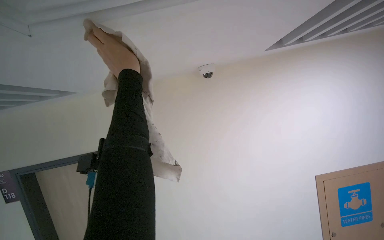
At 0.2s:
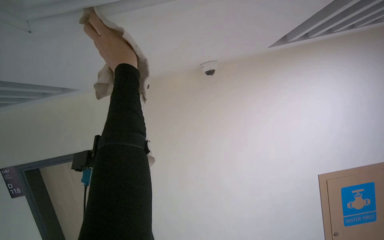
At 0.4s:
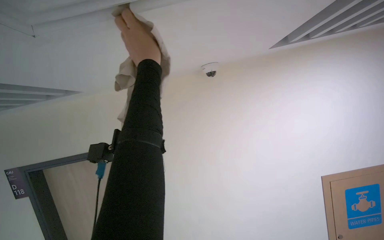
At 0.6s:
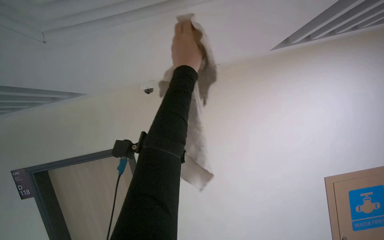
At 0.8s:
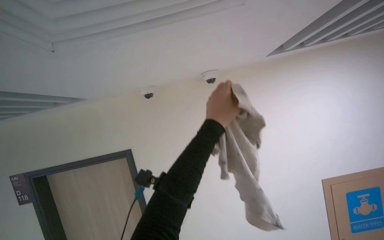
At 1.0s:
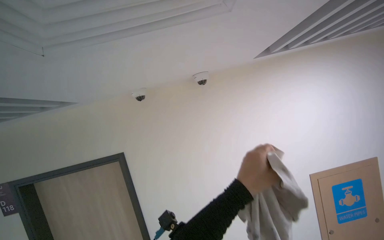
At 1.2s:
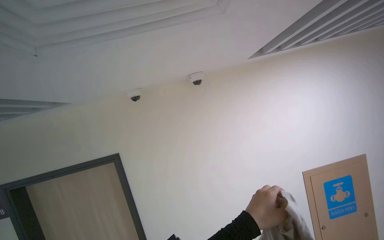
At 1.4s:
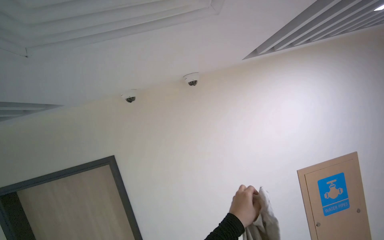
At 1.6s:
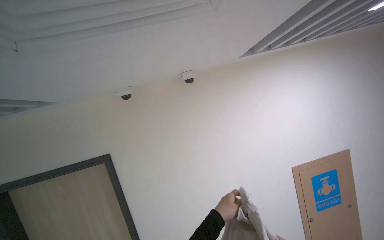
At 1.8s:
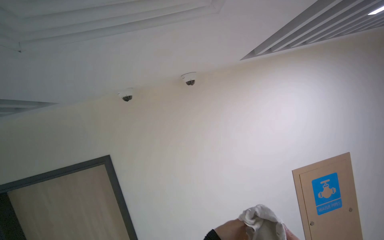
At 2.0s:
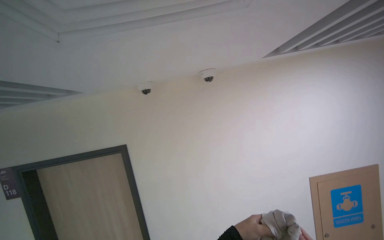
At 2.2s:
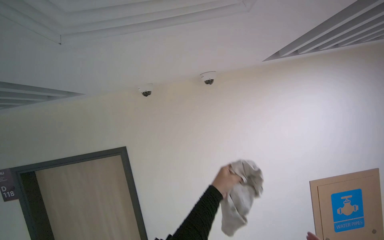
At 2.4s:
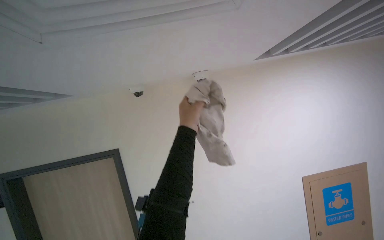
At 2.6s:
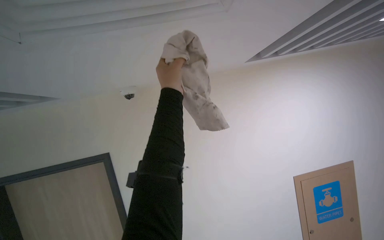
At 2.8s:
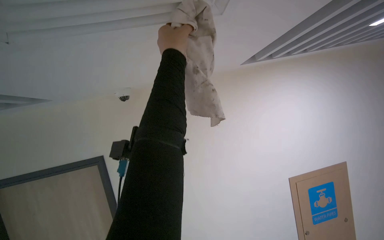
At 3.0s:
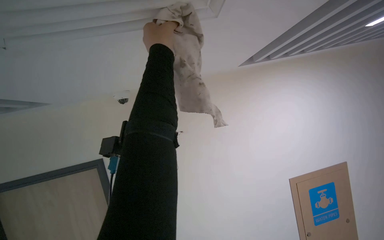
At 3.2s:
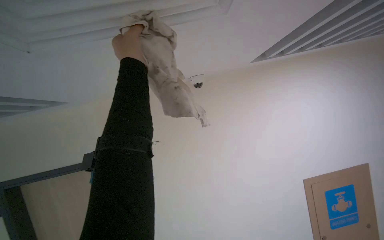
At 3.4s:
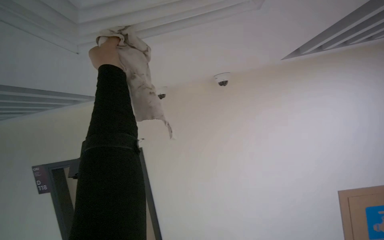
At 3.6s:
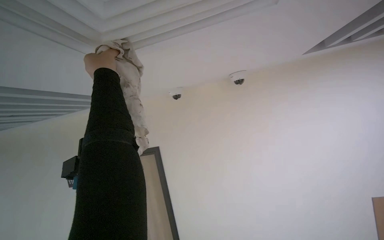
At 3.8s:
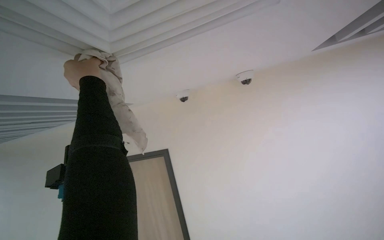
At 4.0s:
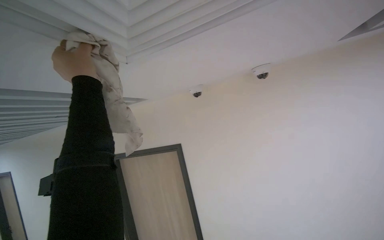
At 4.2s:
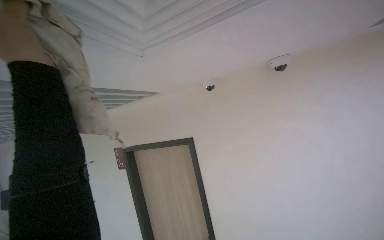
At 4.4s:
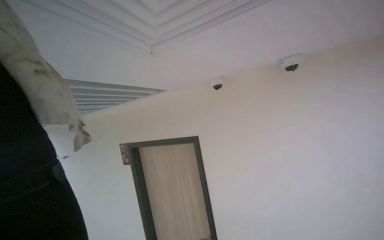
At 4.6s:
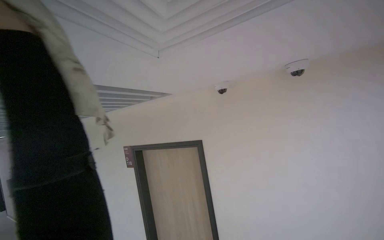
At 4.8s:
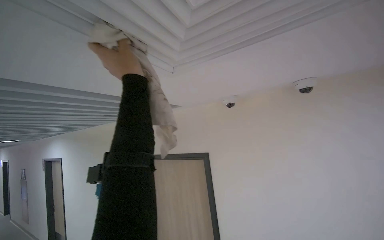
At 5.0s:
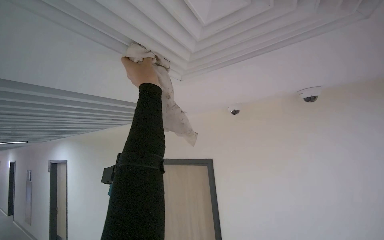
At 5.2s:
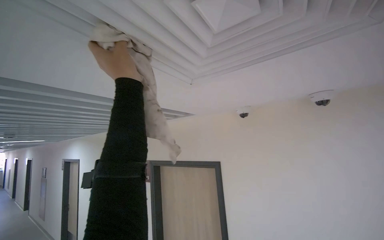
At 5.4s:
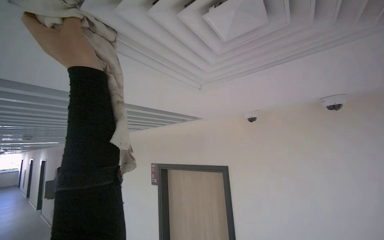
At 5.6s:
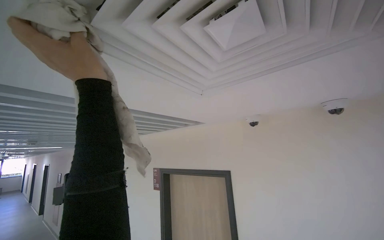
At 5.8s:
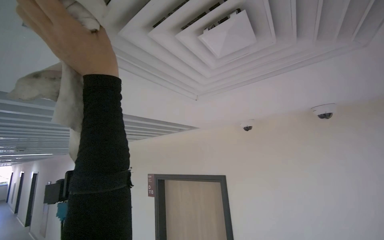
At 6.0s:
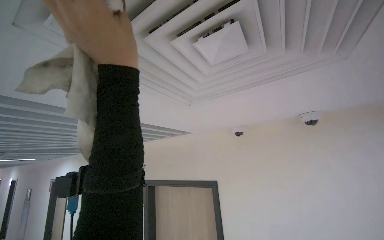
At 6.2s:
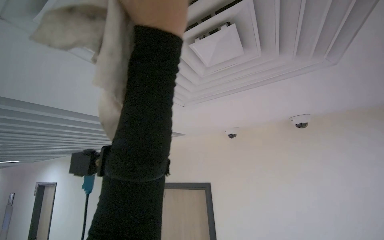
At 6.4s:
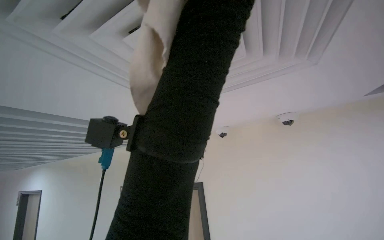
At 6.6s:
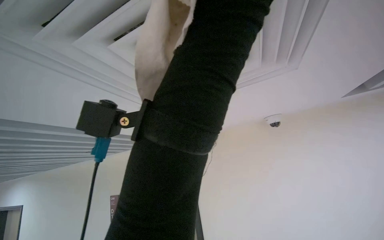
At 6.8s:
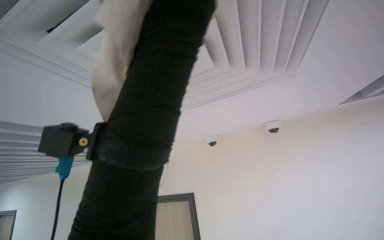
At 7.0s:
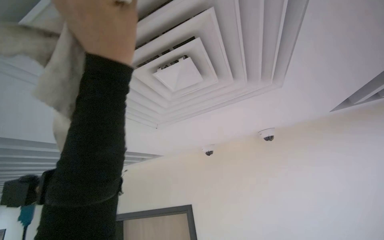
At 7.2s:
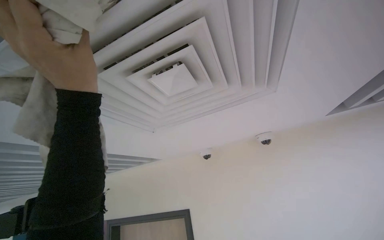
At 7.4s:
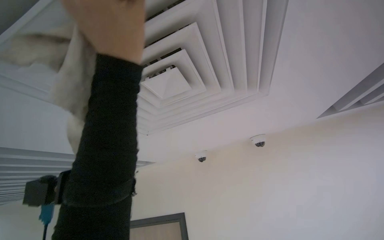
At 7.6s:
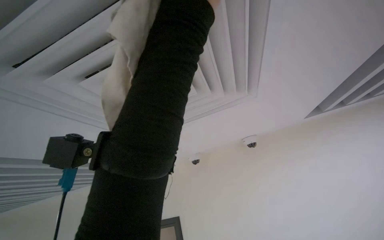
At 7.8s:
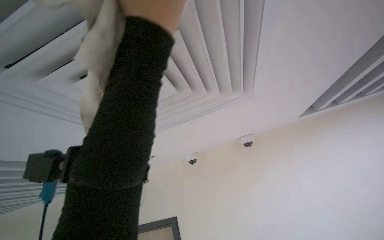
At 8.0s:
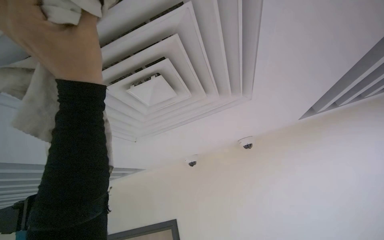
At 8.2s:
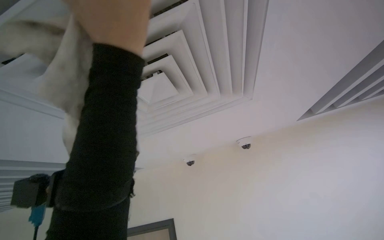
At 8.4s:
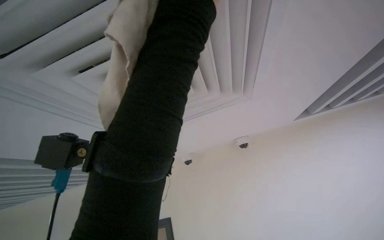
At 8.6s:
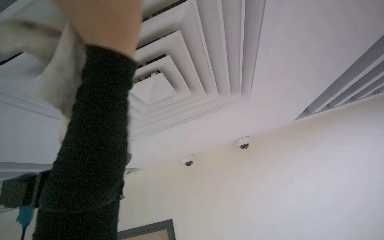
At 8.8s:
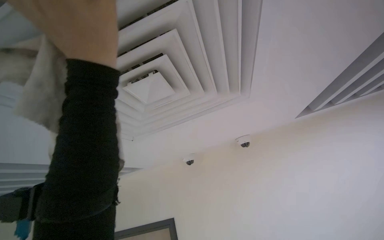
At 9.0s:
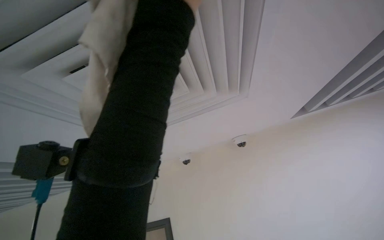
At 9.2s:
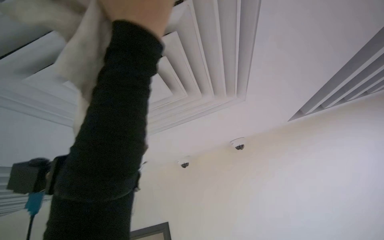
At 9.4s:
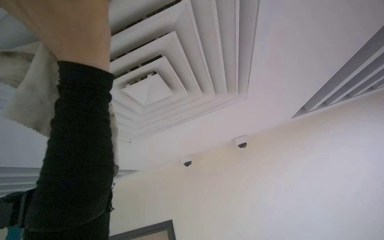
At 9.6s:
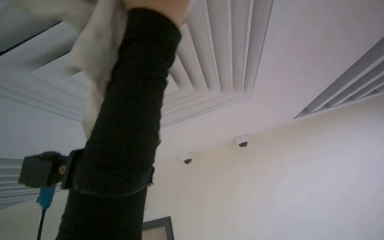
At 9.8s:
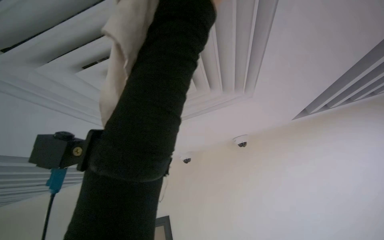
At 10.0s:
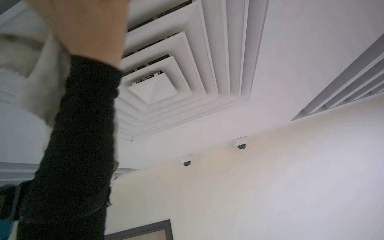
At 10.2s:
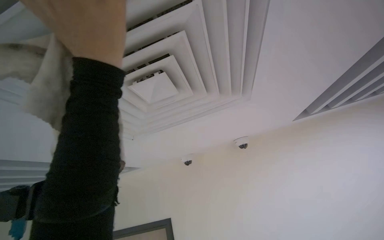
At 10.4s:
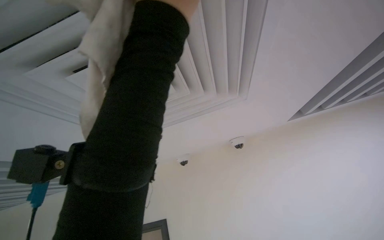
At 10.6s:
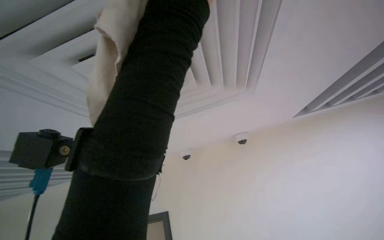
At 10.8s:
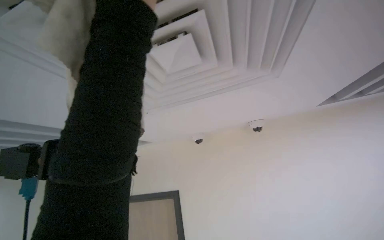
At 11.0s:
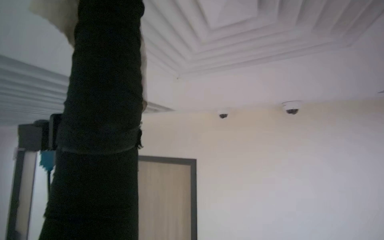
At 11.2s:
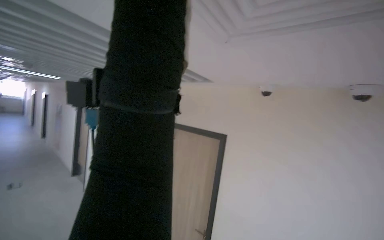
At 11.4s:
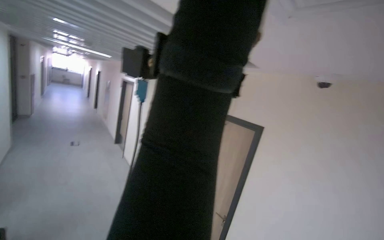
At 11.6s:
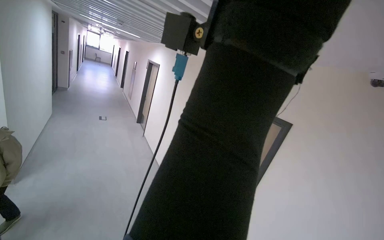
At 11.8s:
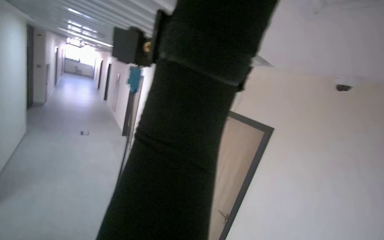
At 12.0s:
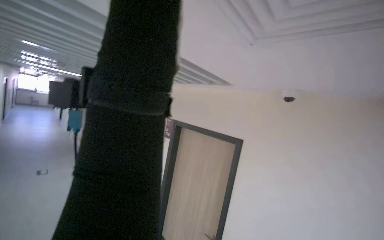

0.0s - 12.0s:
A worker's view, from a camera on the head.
Job: wiping surfaces.
The whole recording: Wiping ceiling vent. The worker wipes the ceiling vent with a cloth.
0.0s - 1.6s: The left hand moves down the picture and to the right, some 50 cm.
1.6s - 3.0s: The left hand heads up the picture, covering approximately 50 cm.
3.0s - 4.4s: The view swings some 25 degrees to the left.
4.4s - 6.0s: The view tilts approximately 20 degrees upward.
6.0s - 7.6s: The left hand heads to the right and up the picture, covering roughly 35 cm.
7.6s - 9.0s: The left hand goes up and down the picture, approximately 20 cm each way, reversing 3 times.
10.4s - 12.0s: The wearer looks some 35 degrees further to the left. The wearer looks approximately 30 degrees further downward.

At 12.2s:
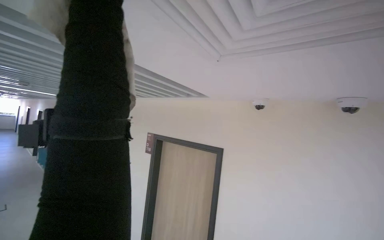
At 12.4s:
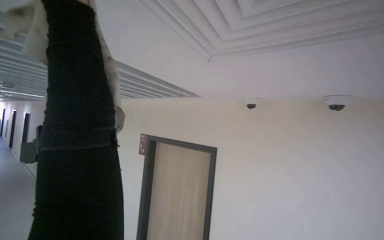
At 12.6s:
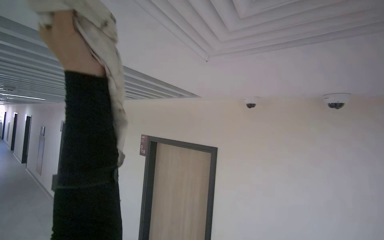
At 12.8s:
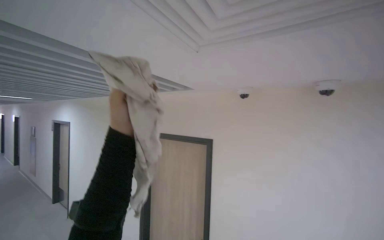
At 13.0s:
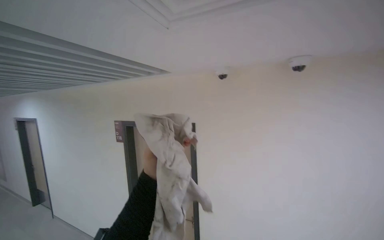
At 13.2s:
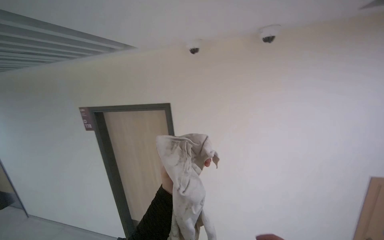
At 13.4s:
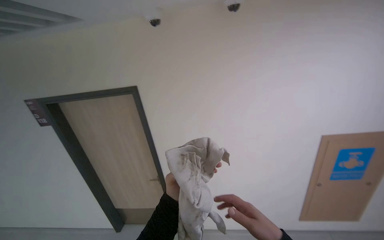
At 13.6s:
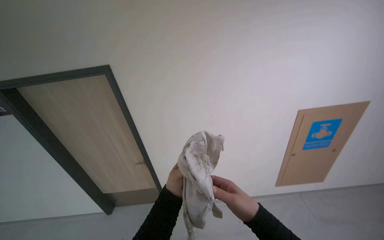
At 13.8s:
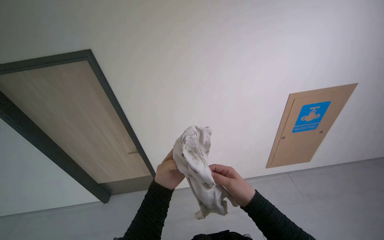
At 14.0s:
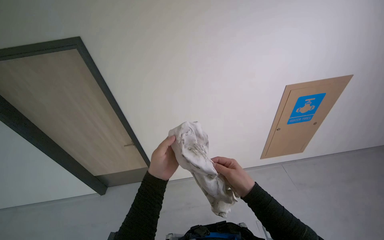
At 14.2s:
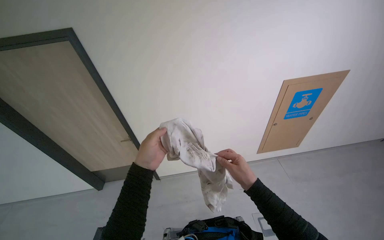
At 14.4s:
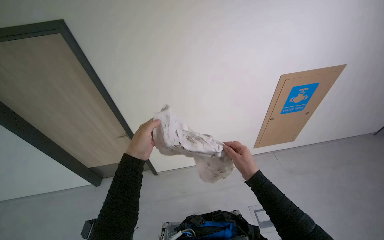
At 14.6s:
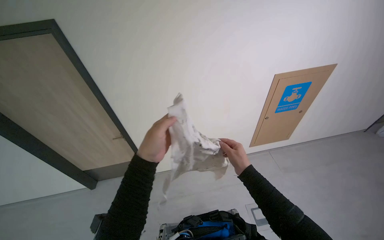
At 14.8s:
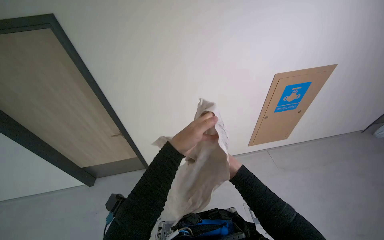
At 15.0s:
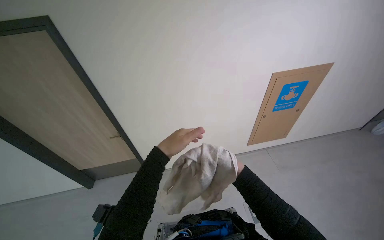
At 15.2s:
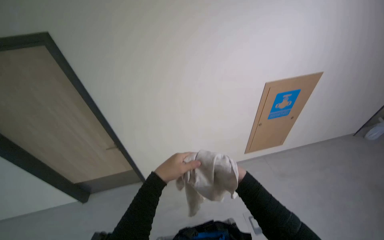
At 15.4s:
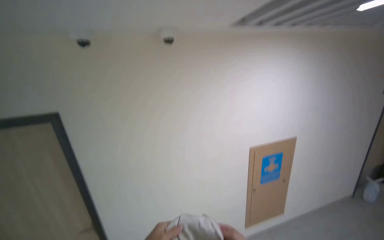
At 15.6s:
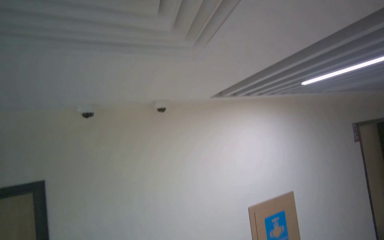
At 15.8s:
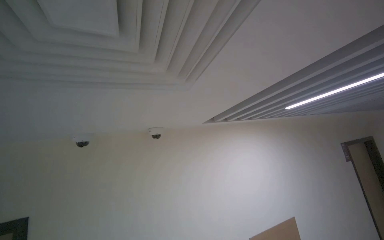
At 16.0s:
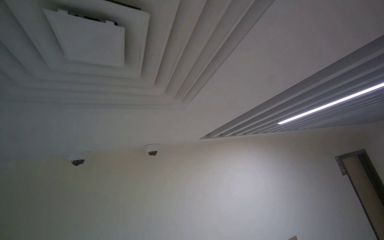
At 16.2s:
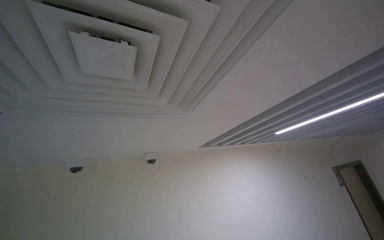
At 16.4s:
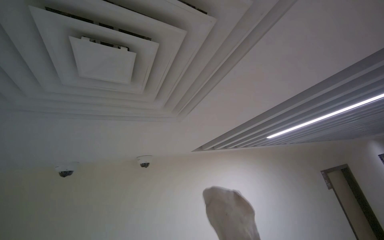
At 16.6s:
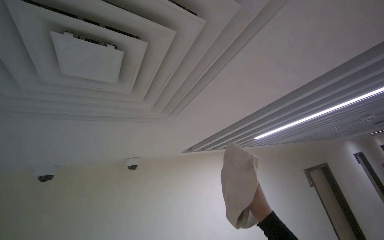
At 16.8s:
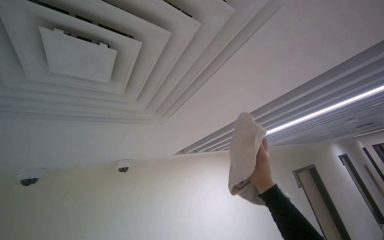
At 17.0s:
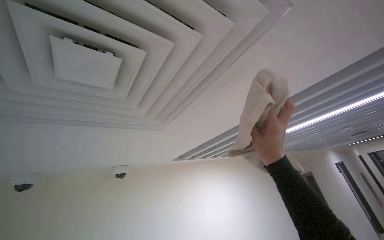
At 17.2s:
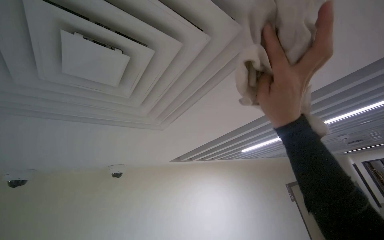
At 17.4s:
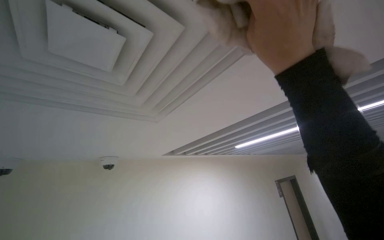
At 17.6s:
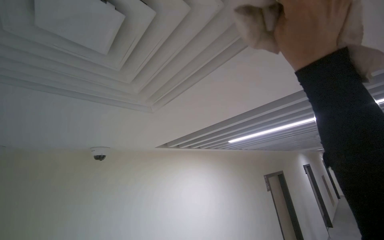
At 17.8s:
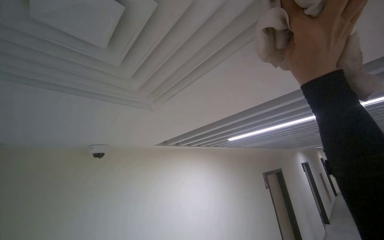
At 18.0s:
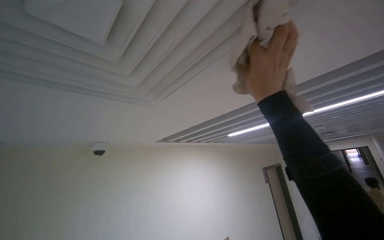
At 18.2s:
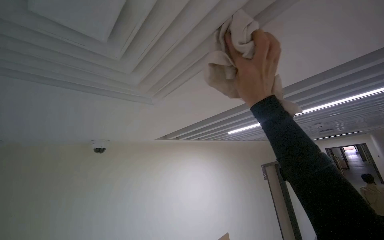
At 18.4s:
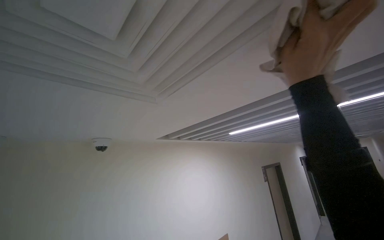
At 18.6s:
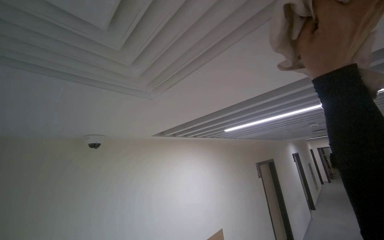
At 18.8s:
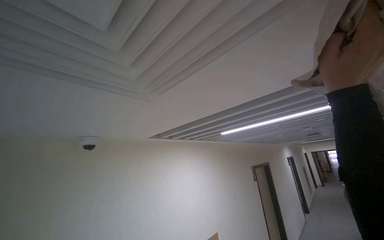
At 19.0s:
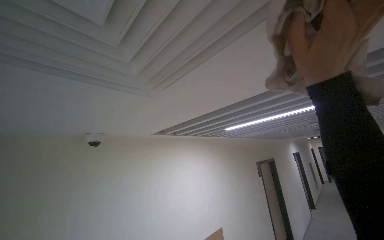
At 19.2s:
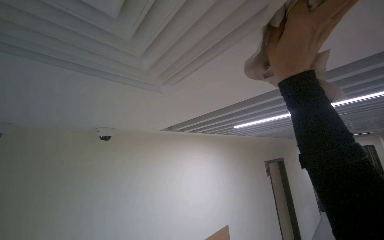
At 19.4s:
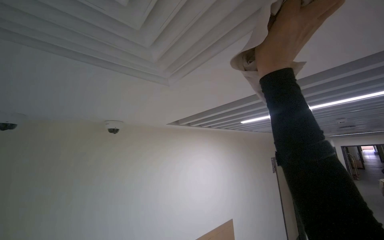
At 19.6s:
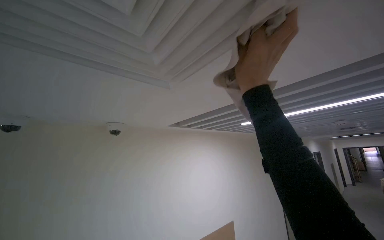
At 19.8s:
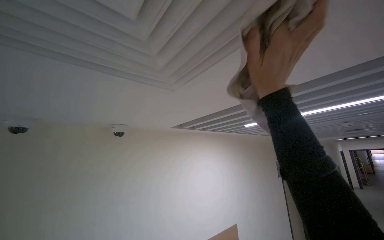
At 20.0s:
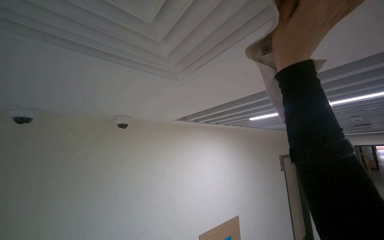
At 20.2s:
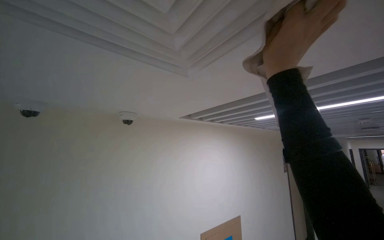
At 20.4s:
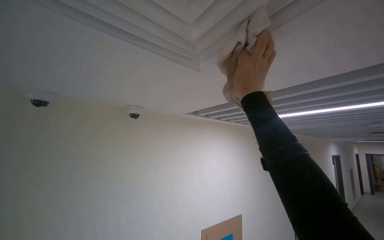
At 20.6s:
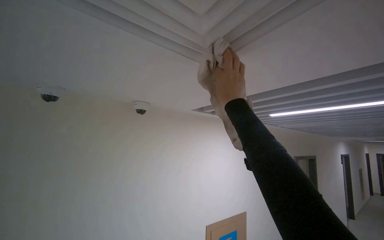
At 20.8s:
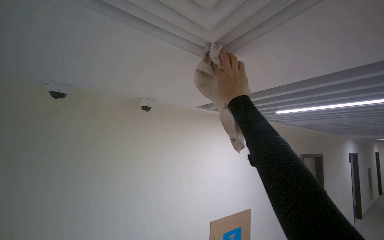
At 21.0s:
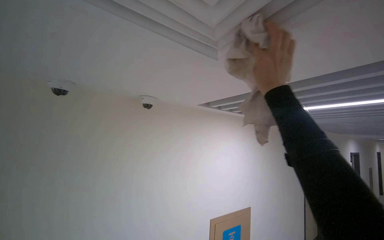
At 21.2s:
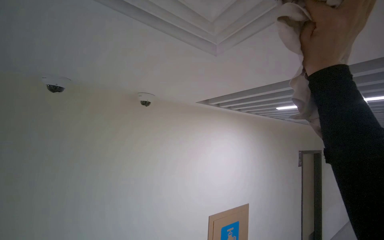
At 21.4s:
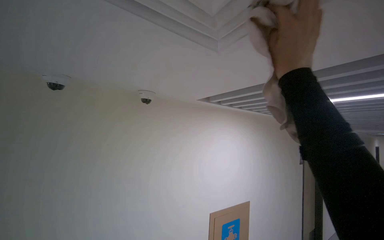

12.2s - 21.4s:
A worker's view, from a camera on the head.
Job: wiping surfaces.
The whole recording: Wiping ceiling vent. The worker wipes the ceiling vent with a cloth.
12.2s - 13.8s: The wearer's head swings about 45 degrees to the right. The view tips downward by some 35 degrees.
13.8s - 15.2s: The right hand moves farther from the camera and to the right, approximately 15 cm.
15.2s - 16.8s: The camera is aimed about 20 degrees further to the right. The view tilts about 70 degrees upward.
